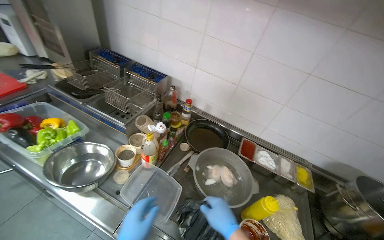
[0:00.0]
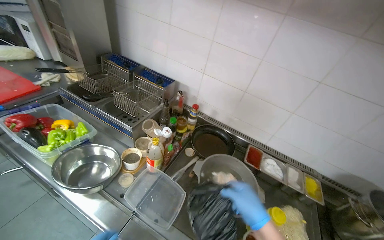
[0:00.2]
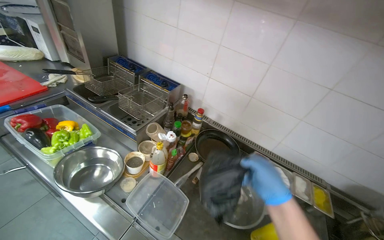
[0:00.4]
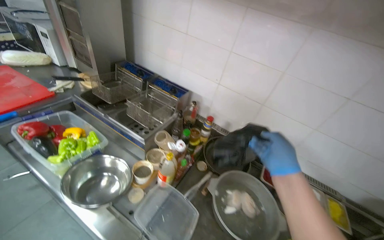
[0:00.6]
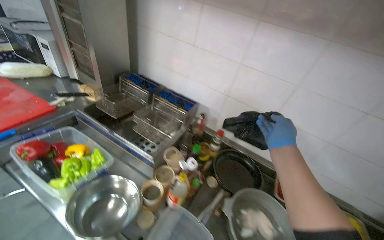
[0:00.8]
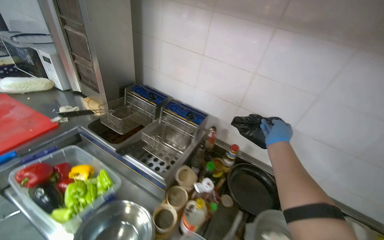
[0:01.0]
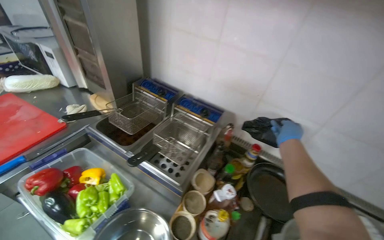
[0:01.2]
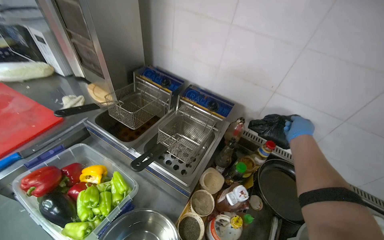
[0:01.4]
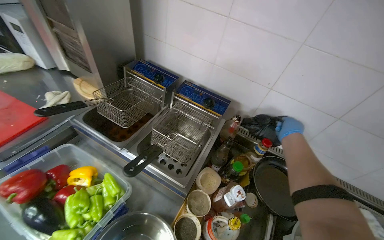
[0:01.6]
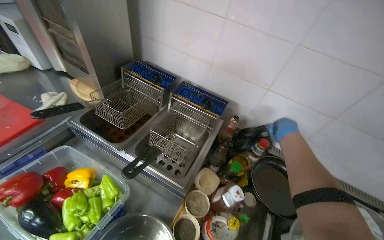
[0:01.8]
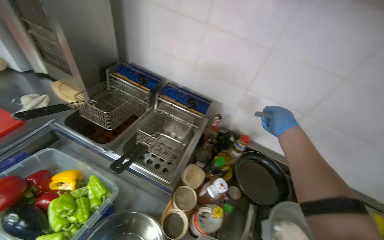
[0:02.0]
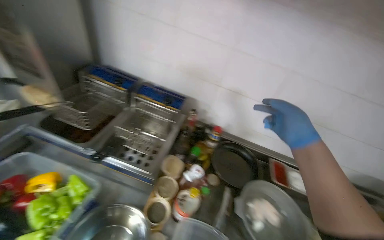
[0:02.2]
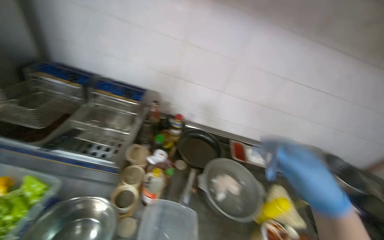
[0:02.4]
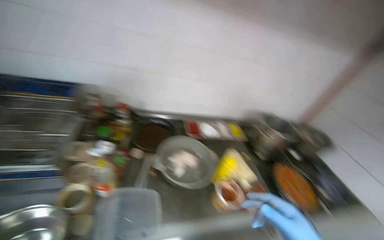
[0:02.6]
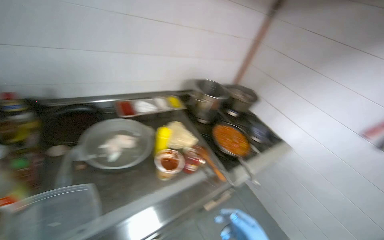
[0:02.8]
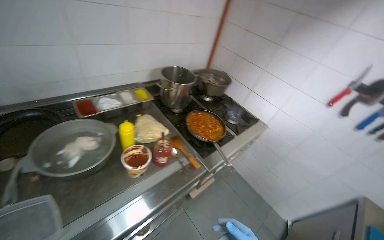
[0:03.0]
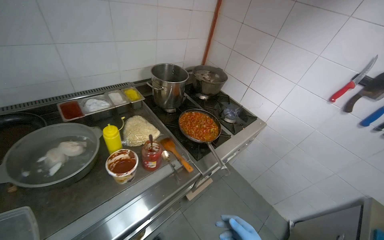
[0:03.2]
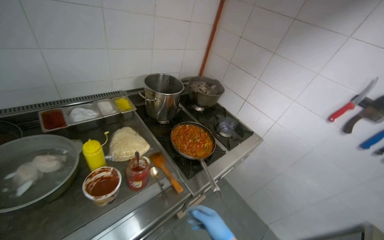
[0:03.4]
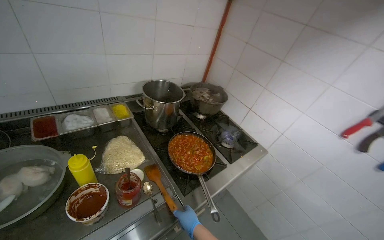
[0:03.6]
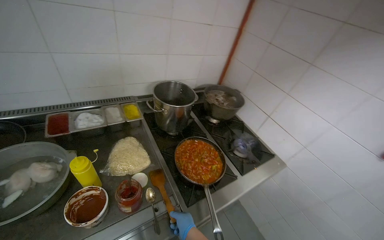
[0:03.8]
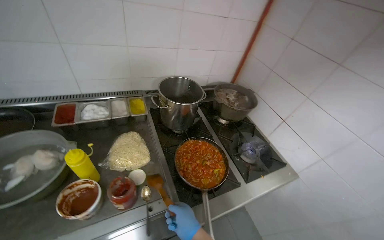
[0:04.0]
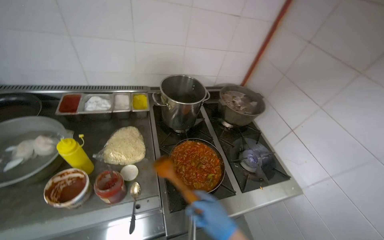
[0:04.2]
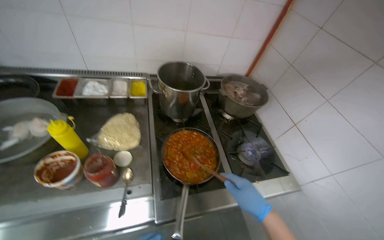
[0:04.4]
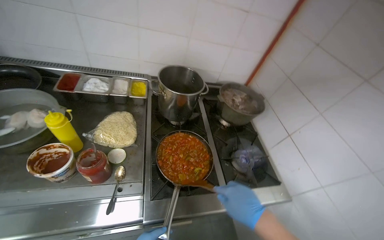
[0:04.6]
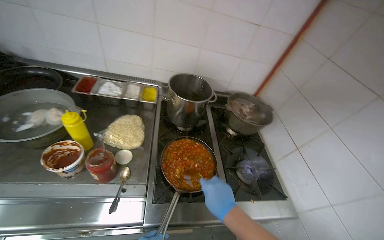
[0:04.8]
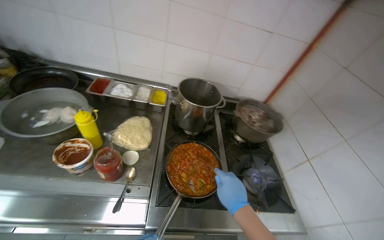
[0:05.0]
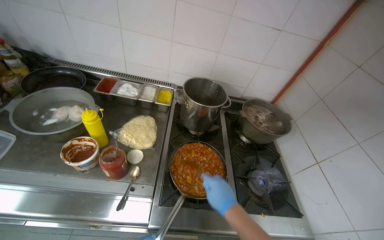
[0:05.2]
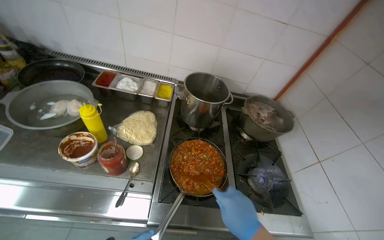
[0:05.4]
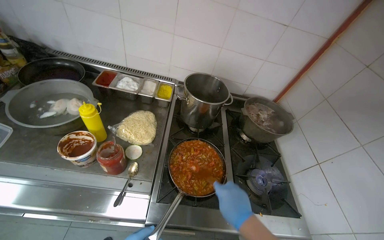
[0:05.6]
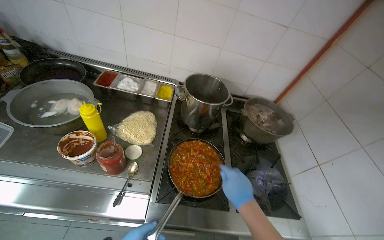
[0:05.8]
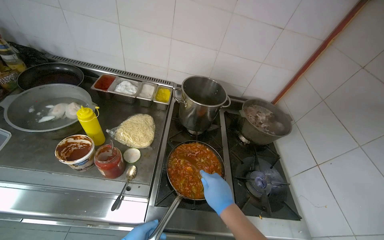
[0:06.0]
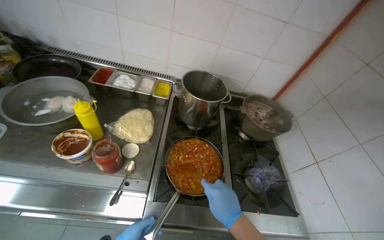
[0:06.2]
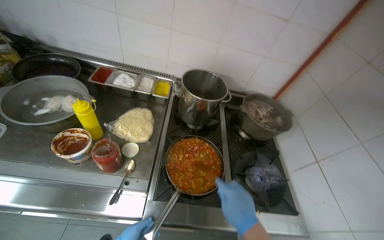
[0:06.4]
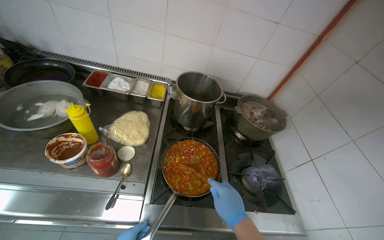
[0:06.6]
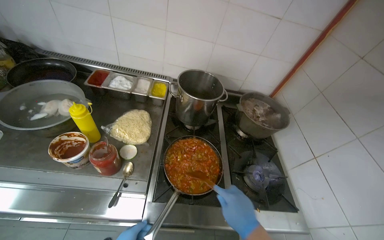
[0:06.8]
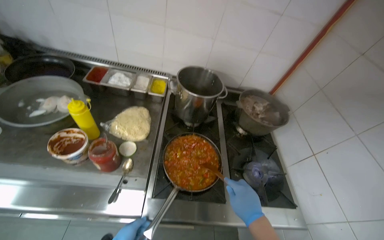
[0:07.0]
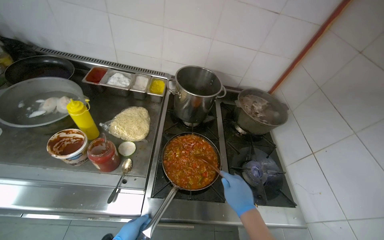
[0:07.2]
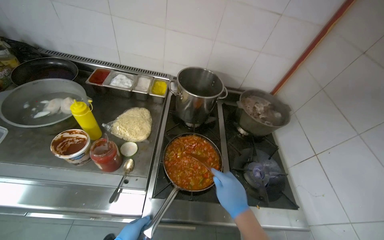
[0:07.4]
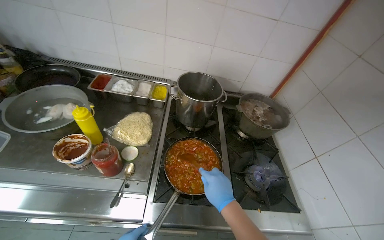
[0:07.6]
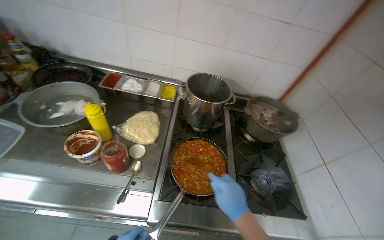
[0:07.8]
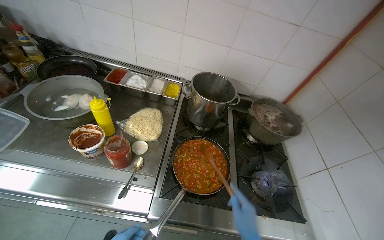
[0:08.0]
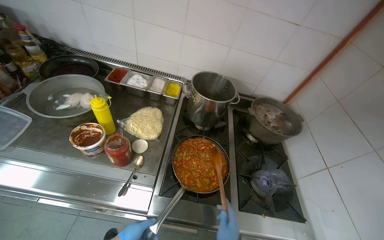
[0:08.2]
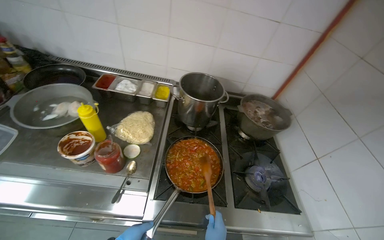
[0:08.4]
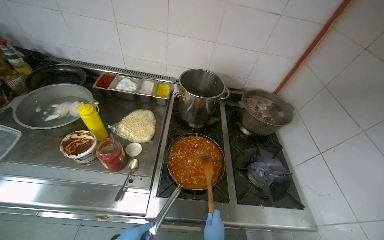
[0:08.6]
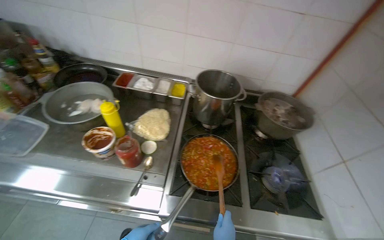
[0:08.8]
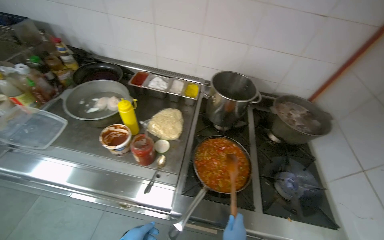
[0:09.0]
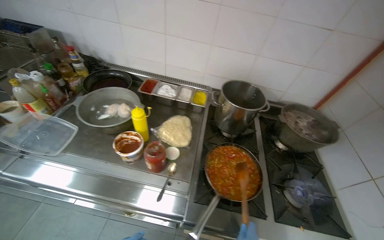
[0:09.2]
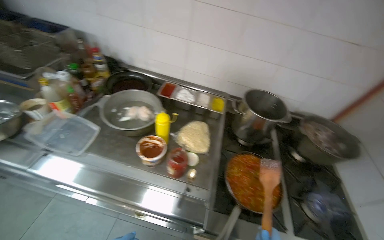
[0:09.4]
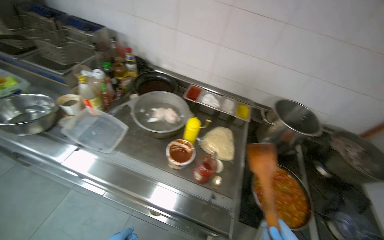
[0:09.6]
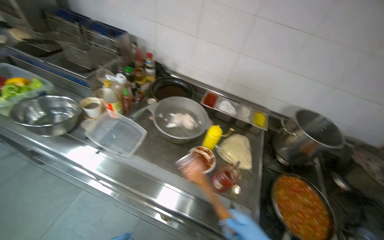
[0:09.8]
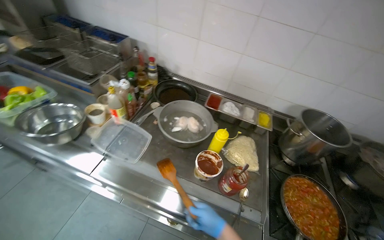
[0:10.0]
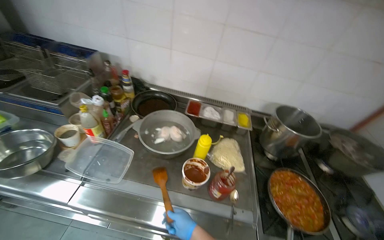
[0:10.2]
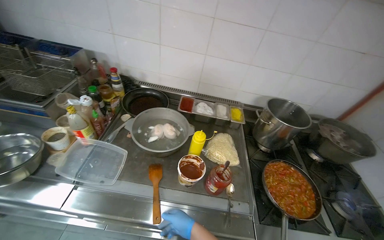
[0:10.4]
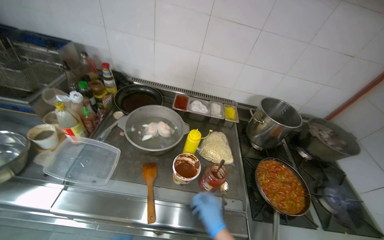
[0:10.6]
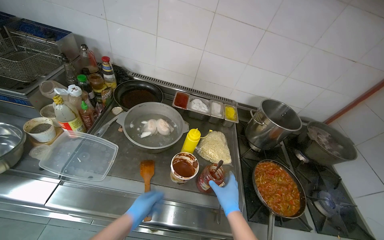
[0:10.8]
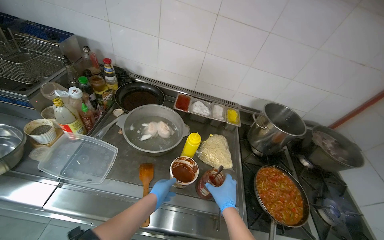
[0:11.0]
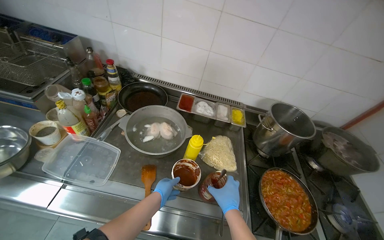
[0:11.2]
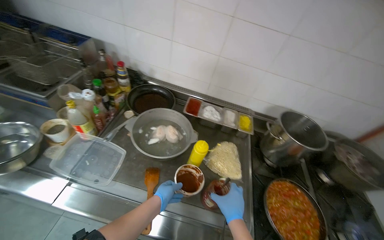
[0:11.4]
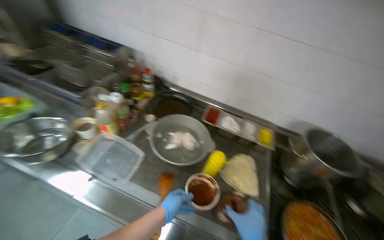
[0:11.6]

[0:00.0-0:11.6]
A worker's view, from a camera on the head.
Job: cooking food.
The whole recording: Preparing sauce in pan. The worker stirs and adds ingredients to the sauce cooking in the pan.
0:00.0 to 0:01.4: The head travels approximately 50 cm.
0:01.4 to 0:02.8: The camera travels roughly 50 cm. The head turns to the right by roughly 60 degrees.
0:02.8 to 0:04.4: The wearer moves roughly 60 cm. The head rotates roughly 20 degrees to the left.
0:08.8 to 0:10.2: The camera is carried to the left, roughly 50 cm.

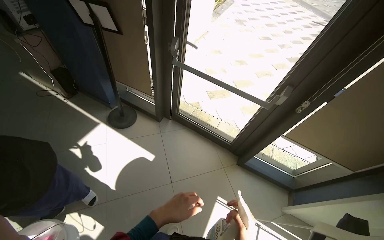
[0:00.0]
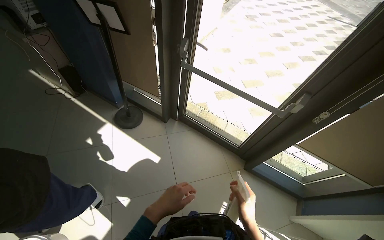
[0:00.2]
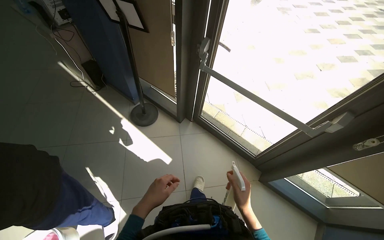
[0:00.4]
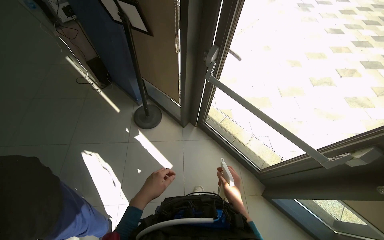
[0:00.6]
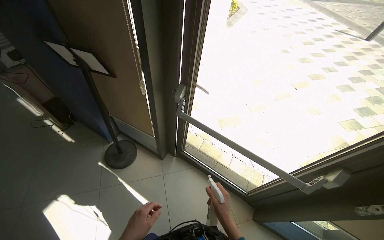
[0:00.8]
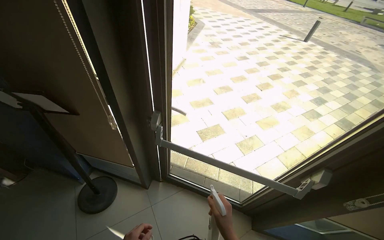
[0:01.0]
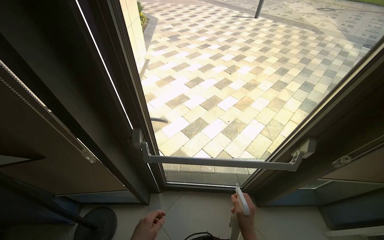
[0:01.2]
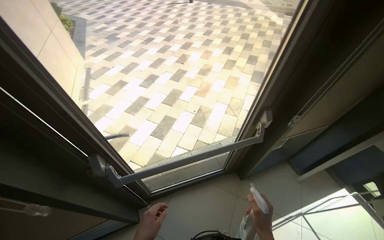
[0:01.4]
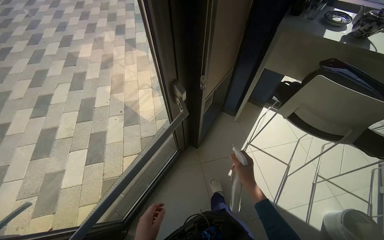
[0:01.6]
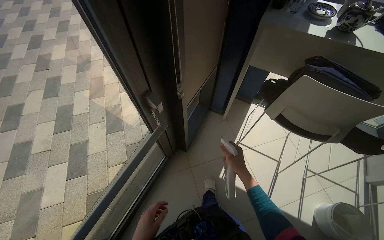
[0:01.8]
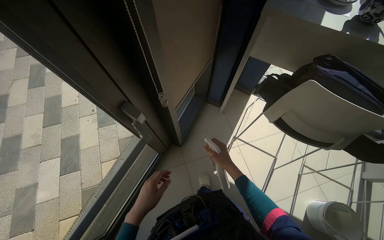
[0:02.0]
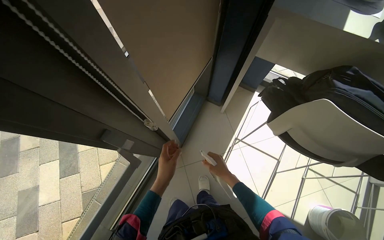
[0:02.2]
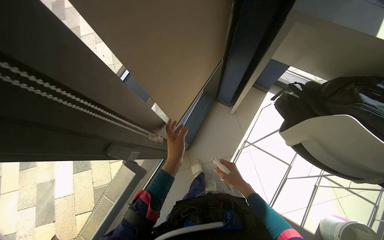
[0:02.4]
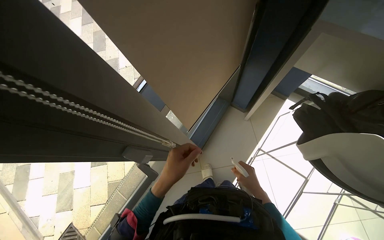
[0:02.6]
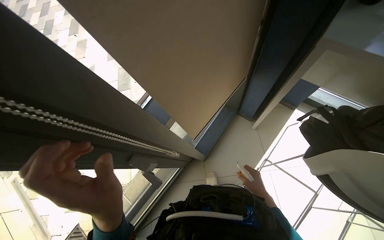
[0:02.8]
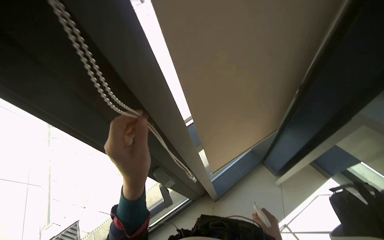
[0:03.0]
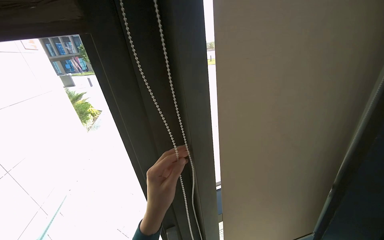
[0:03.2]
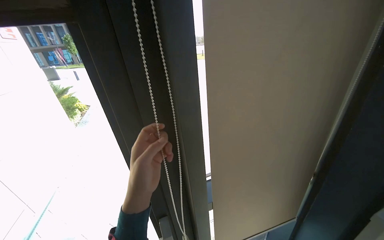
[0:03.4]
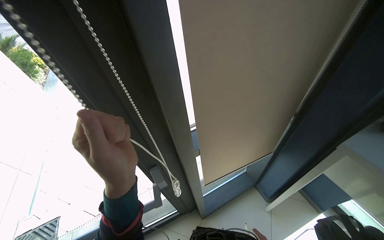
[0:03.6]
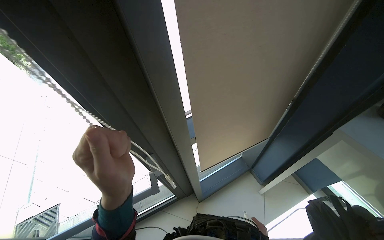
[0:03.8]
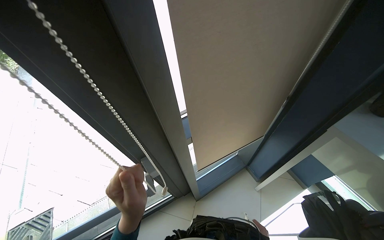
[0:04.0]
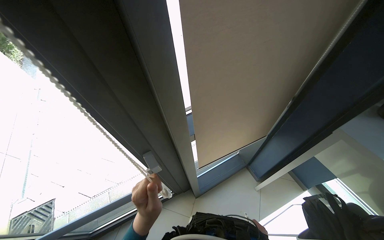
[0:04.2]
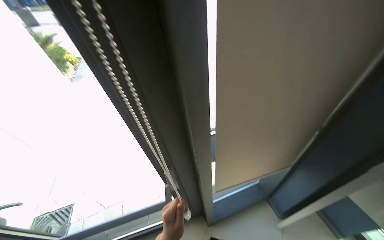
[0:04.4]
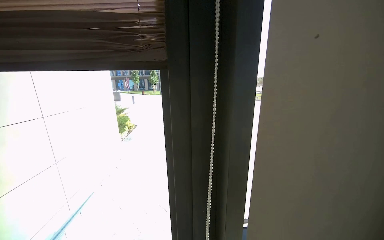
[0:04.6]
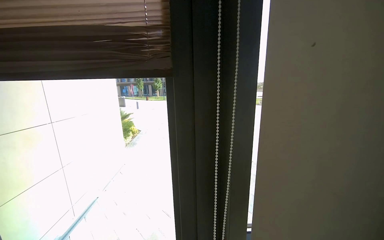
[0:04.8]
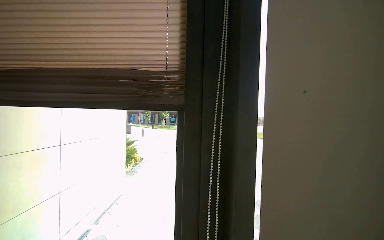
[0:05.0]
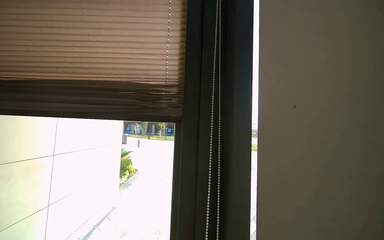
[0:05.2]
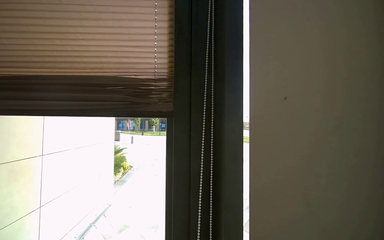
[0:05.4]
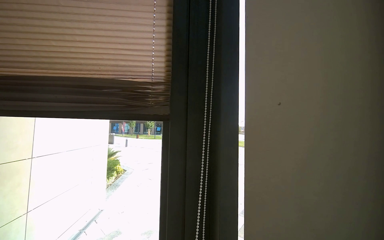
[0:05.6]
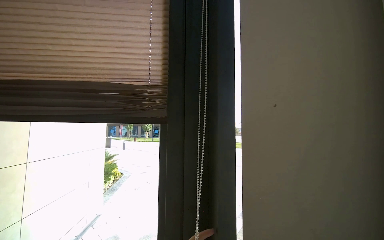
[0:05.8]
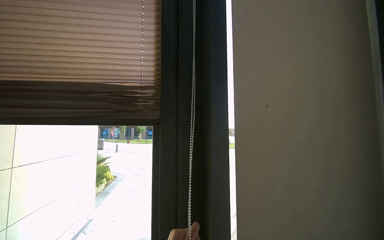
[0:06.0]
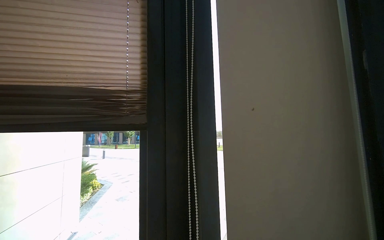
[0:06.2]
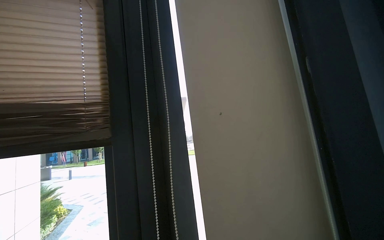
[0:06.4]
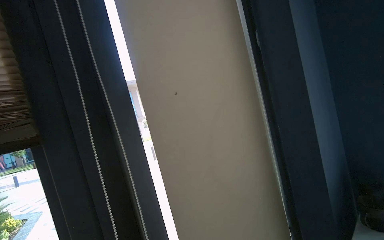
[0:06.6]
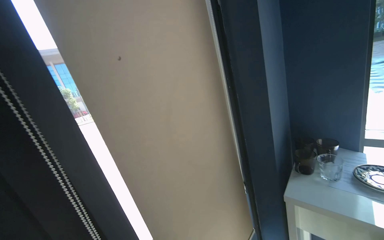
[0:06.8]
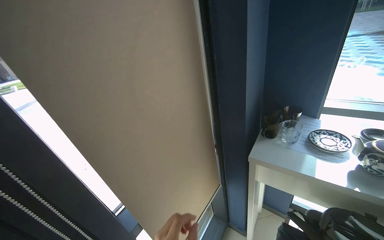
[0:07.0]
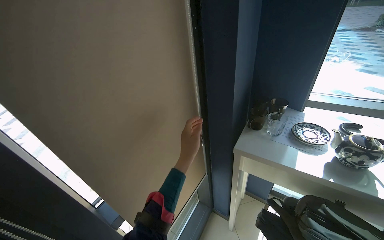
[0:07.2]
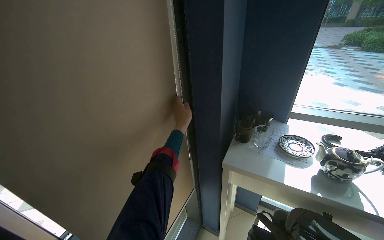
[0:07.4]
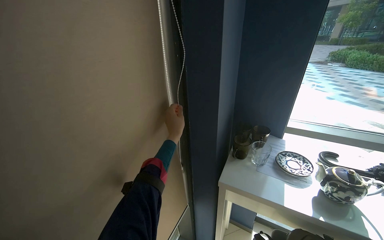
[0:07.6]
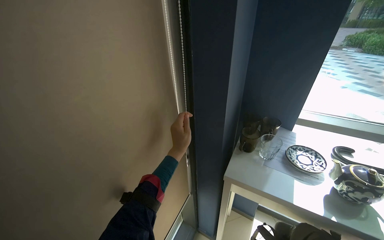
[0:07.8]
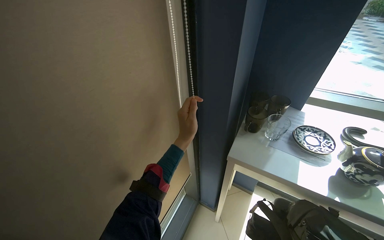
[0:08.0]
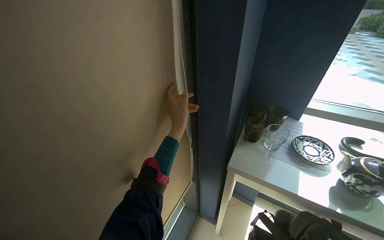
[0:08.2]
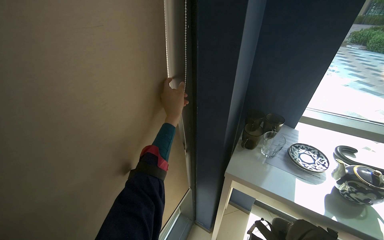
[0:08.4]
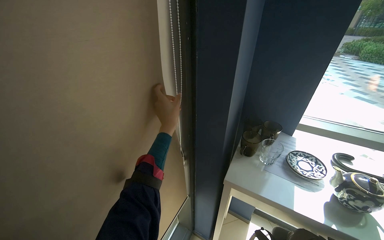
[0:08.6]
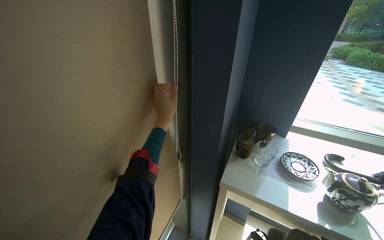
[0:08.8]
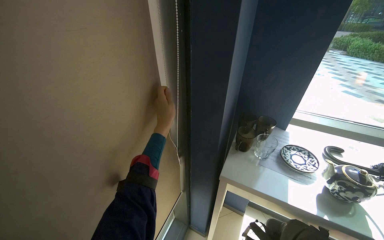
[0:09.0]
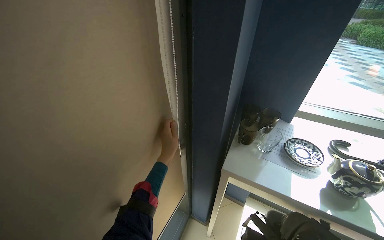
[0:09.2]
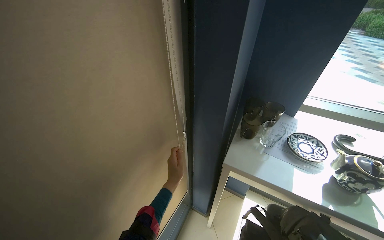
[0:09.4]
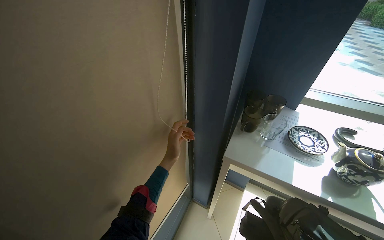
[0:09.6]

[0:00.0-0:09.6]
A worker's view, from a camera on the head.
Job: cleaning windows.
The whole recording: Cleaning window area. The worker picks up a spray bottle, adjusts the window blinds, sprays the window frames, and wipes them with a cloth.
0:00.0 to 0:01.6: The wearer moves roughly 70 cm. The head rotates roughly 50 degrees to the right.
0:04.8 to 0:06.4: The camera is aimed some 20 degrees further to the right. The camera pitches upward, by approximately 20 degrees.
0:06.4 to 0:08.0: The view pans to the right by about 45 degrees. The view tilts some 45 degrees downward.
0:08.0 to 0:09.6: The left hand moves about 15 cm down the picture and comes back.
